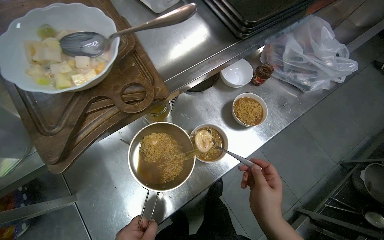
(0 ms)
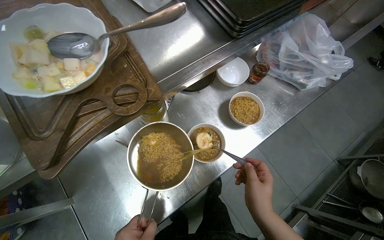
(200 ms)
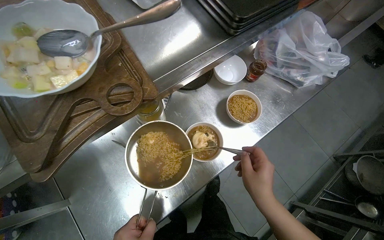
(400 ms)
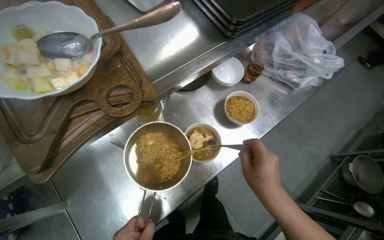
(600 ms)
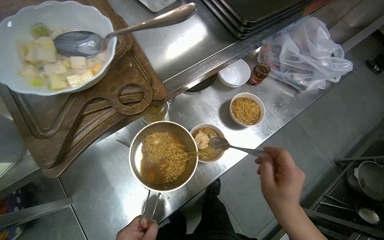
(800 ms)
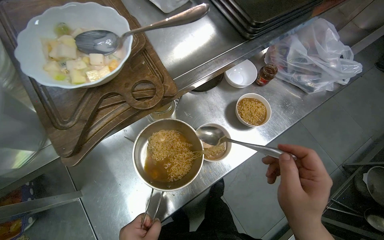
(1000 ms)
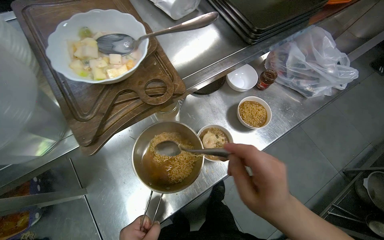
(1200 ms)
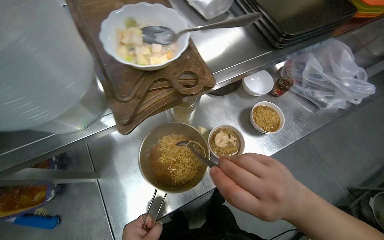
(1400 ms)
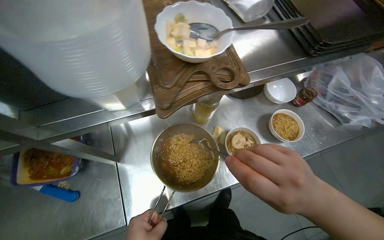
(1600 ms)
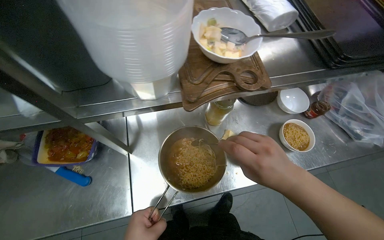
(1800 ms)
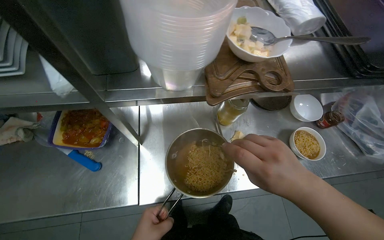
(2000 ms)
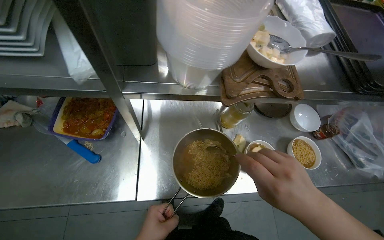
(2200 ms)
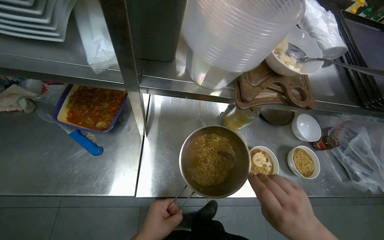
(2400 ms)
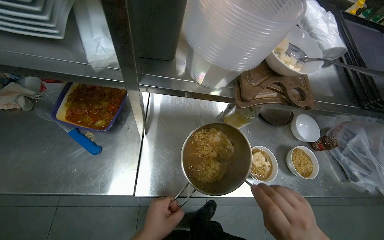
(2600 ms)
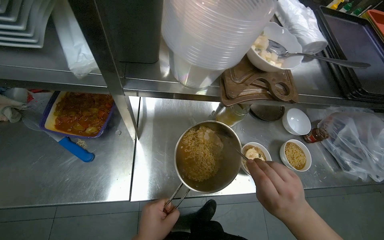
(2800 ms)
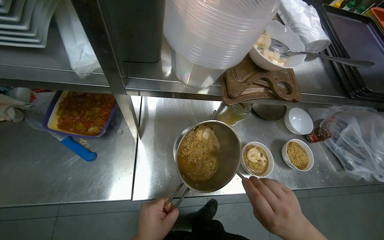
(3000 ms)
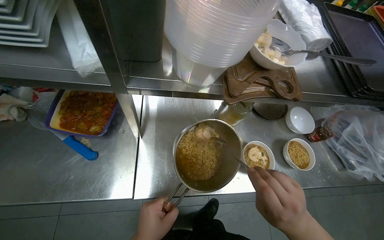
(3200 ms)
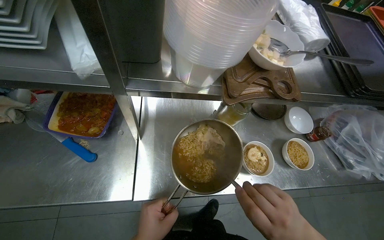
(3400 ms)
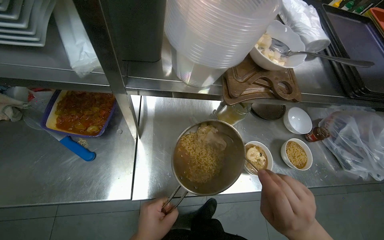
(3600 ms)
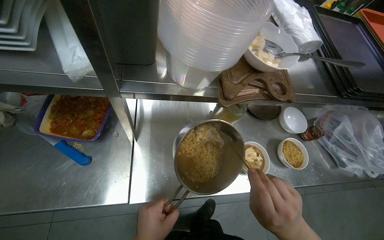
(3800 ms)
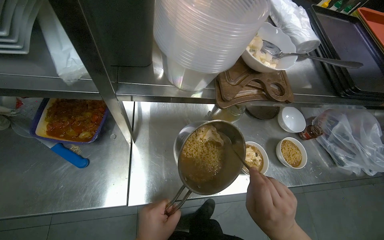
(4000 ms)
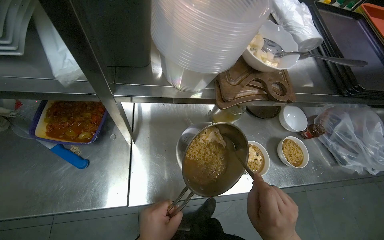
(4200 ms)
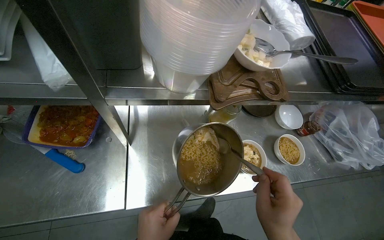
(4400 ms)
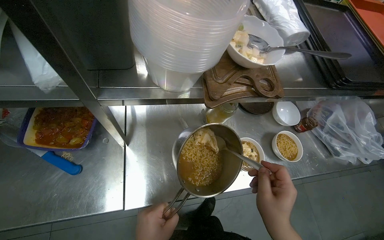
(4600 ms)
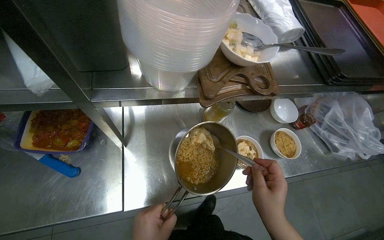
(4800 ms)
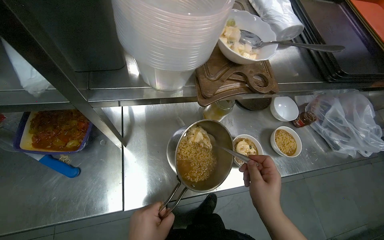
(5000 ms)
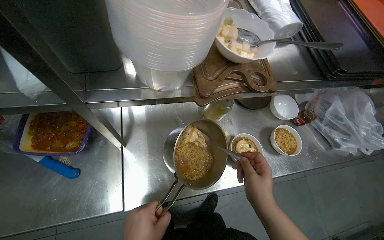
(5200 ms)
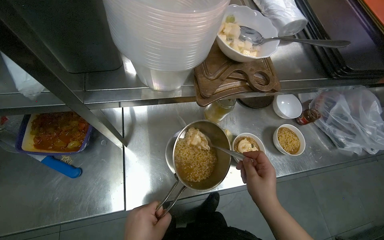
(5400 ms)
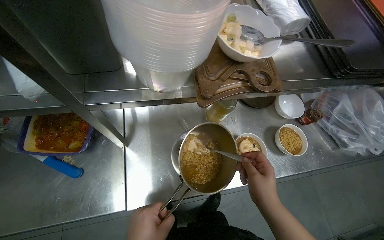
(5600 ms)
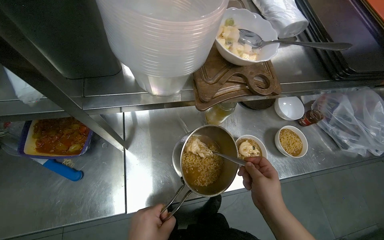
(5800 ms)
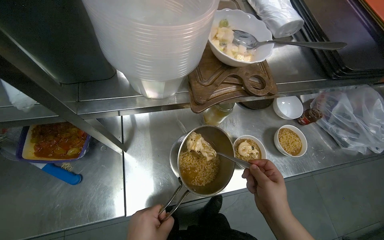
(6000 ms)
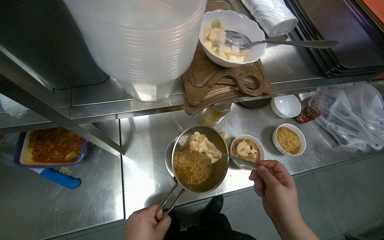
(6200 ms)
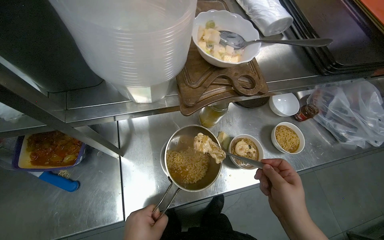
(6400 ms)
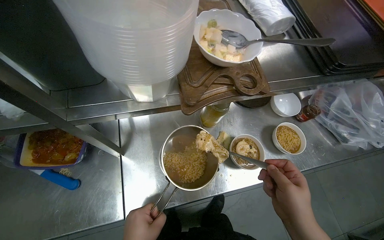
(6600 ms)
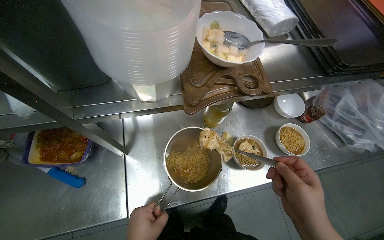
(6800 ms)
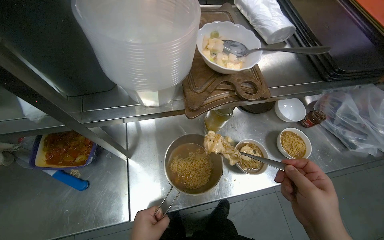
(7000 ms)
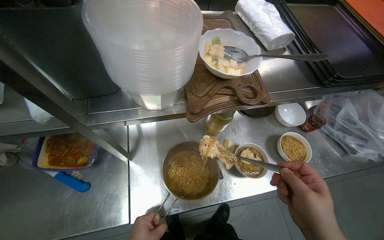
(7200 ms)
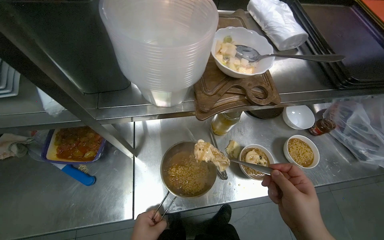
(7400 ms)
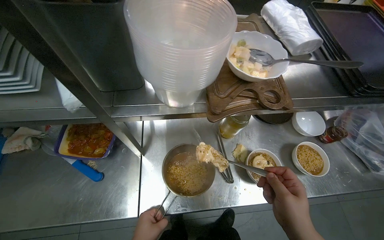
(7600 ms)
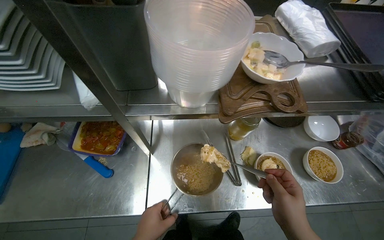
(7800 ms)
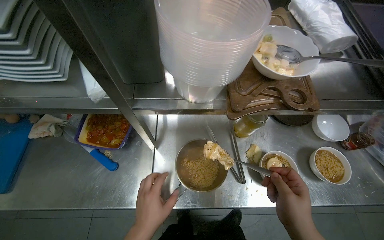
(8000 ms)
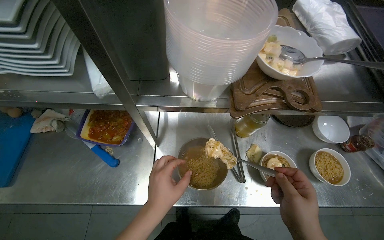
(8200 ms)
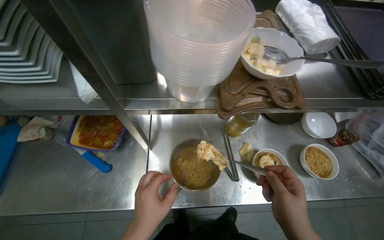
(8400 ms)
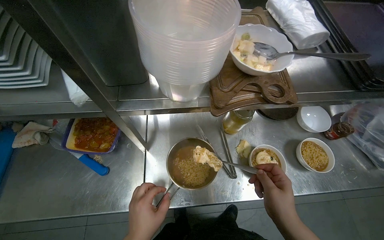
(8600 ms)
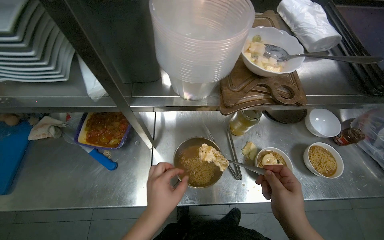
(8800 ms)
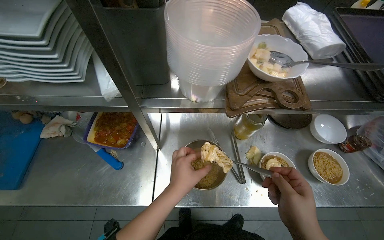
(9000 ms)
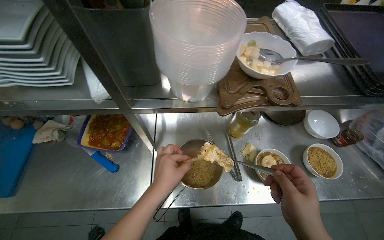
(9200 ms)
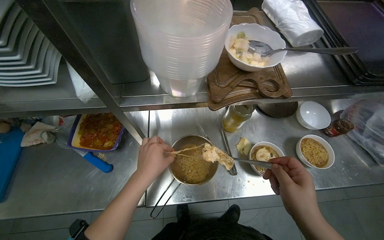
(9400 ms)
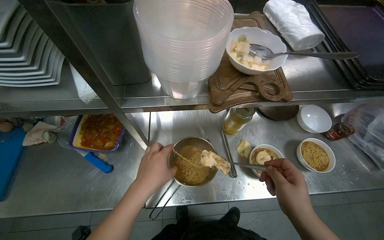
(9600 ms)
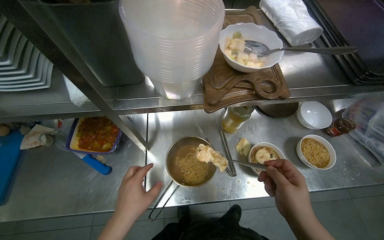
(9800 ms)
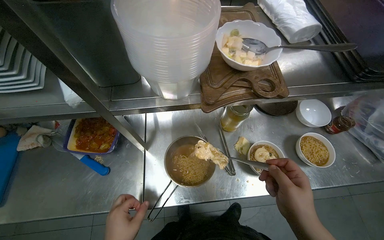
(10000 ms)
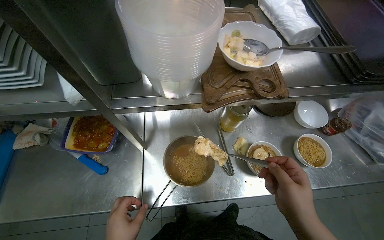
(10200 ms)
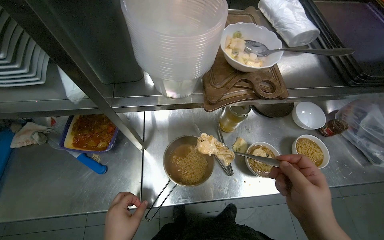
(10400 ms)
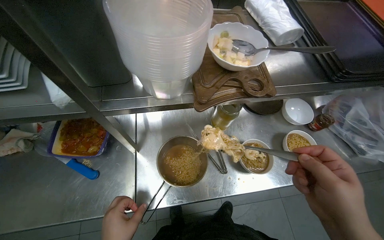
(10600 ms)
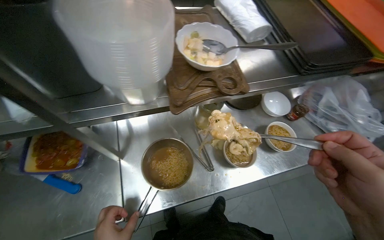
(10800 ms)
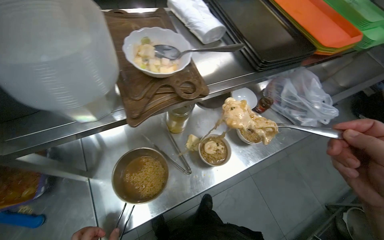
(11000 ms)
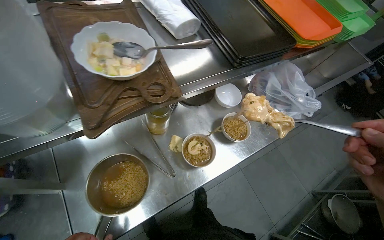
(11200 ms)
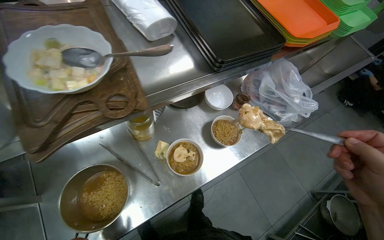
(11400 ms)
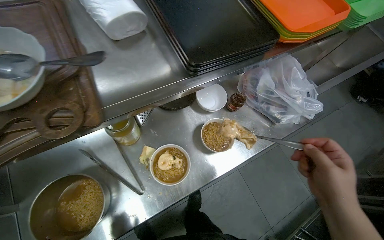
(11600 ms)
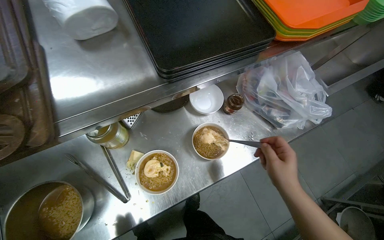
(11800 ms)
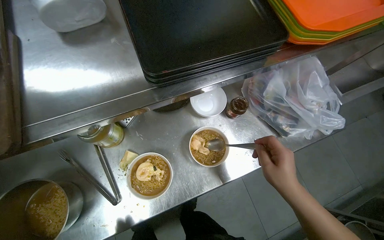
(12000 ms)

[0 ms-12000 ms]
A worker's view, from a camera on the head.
Job: preparing food.
The whole recording: Adding topping to noodle bowls. The worker chops ingredients, grates cheese, and sprinkles various herbs and seasonings into noodle bowls.
0 ms to 1600 ms: The right hand moves nearer to the camera and up the picture, about 15 cm.
10400 ms to 12000 ms: The camera travels about 50 cm.

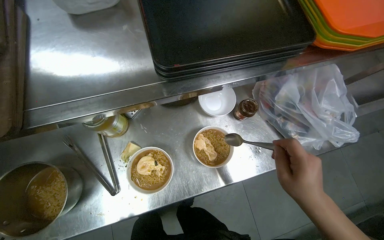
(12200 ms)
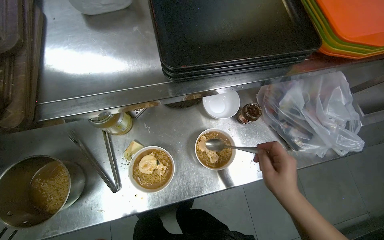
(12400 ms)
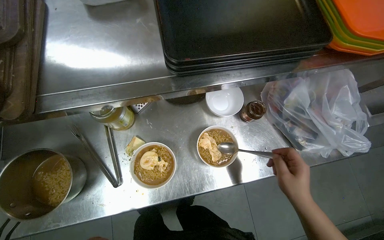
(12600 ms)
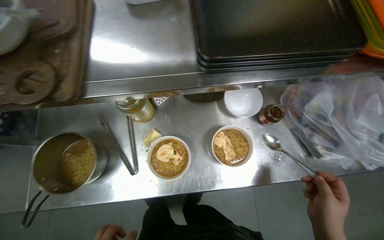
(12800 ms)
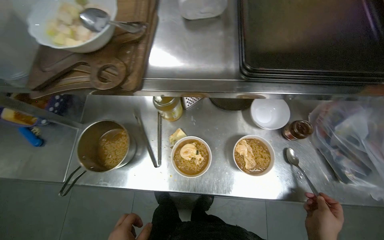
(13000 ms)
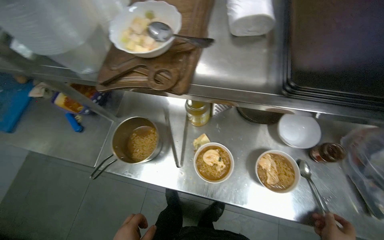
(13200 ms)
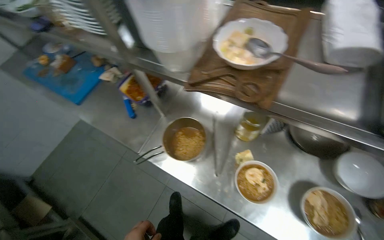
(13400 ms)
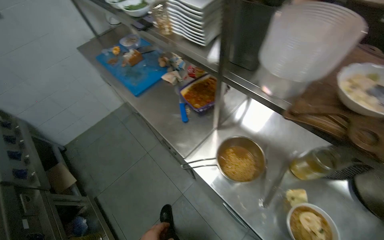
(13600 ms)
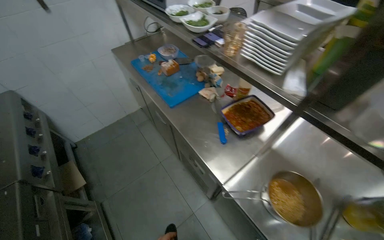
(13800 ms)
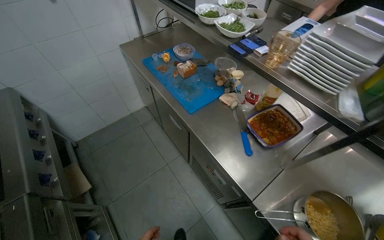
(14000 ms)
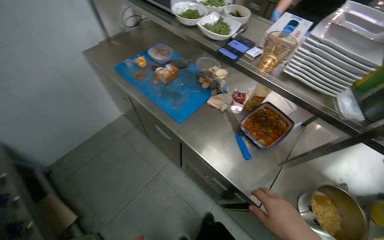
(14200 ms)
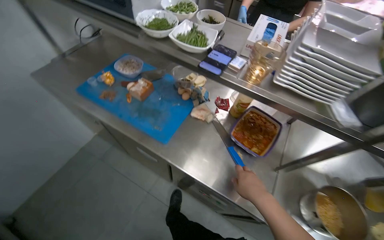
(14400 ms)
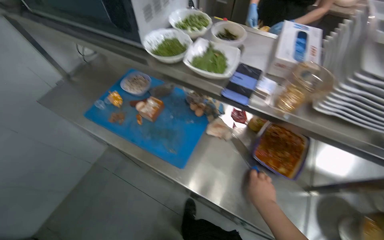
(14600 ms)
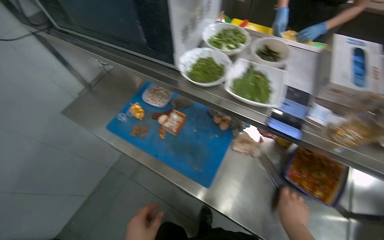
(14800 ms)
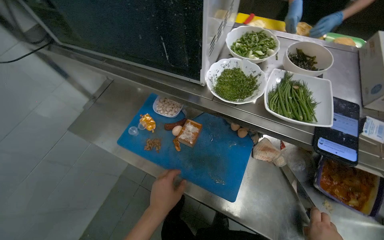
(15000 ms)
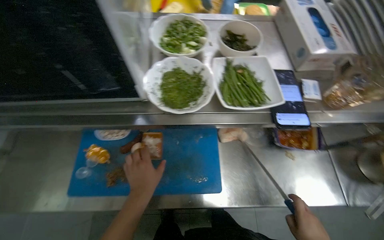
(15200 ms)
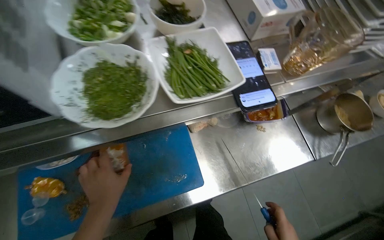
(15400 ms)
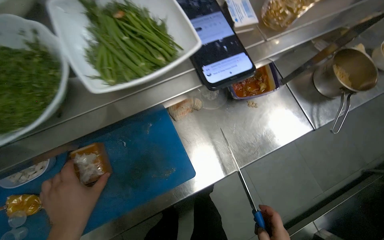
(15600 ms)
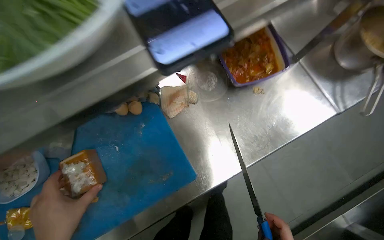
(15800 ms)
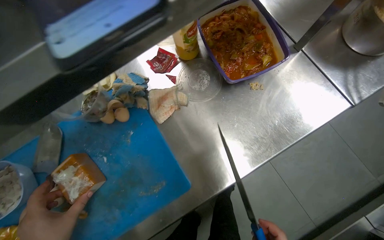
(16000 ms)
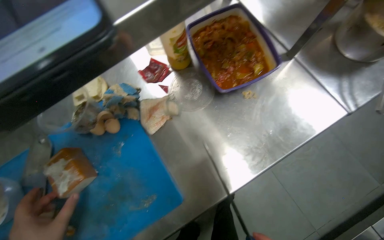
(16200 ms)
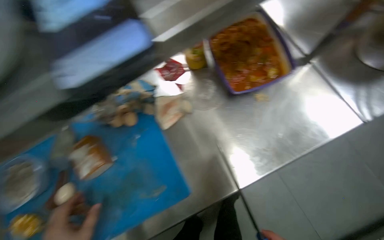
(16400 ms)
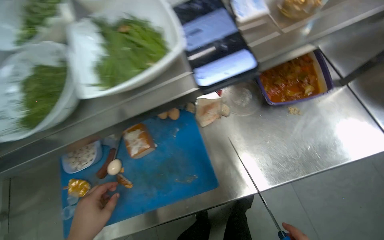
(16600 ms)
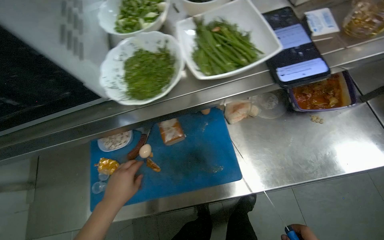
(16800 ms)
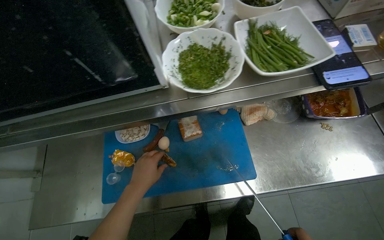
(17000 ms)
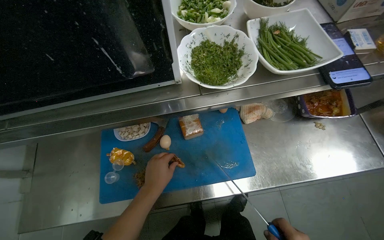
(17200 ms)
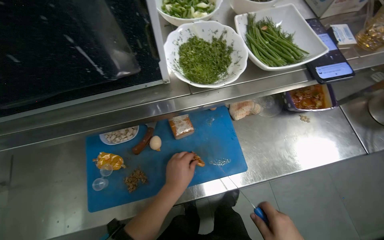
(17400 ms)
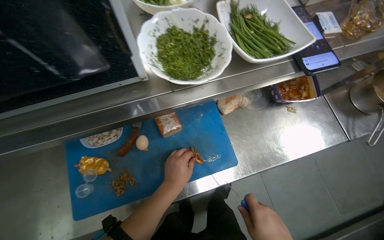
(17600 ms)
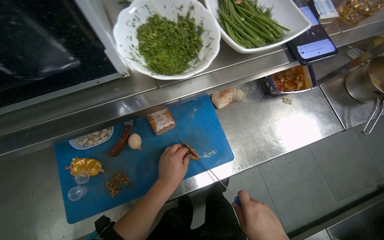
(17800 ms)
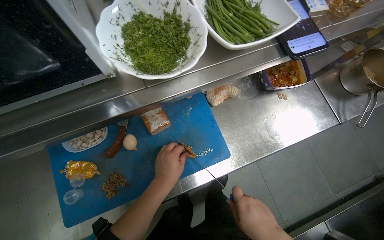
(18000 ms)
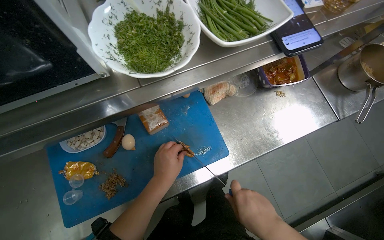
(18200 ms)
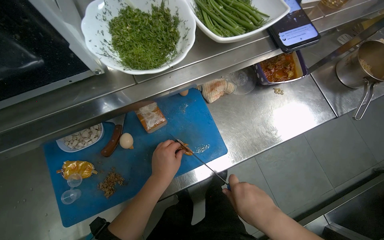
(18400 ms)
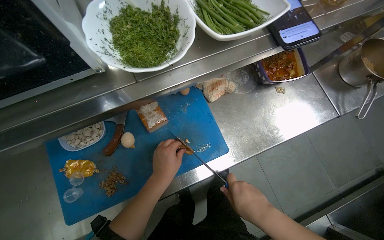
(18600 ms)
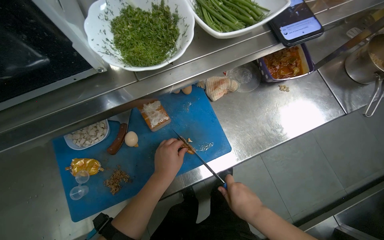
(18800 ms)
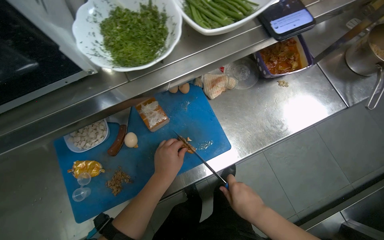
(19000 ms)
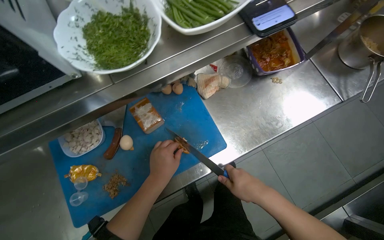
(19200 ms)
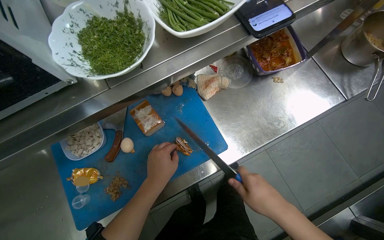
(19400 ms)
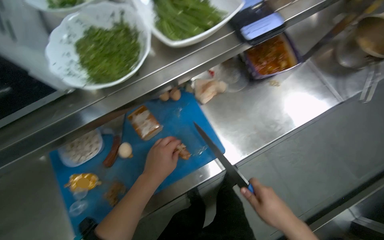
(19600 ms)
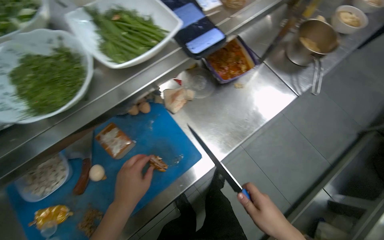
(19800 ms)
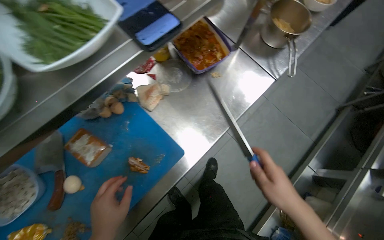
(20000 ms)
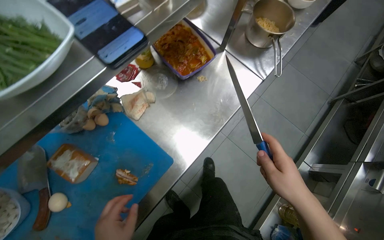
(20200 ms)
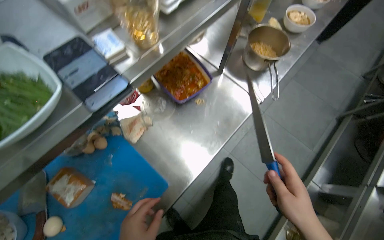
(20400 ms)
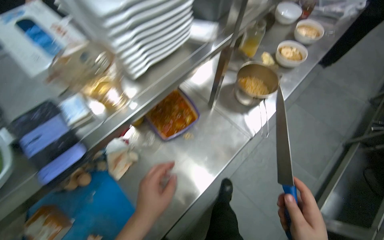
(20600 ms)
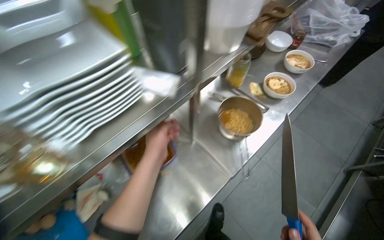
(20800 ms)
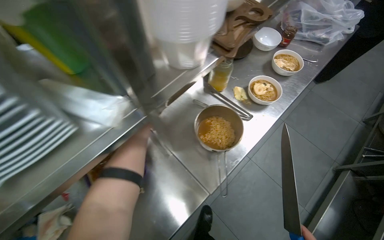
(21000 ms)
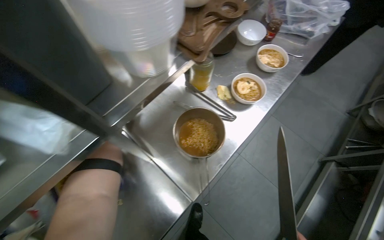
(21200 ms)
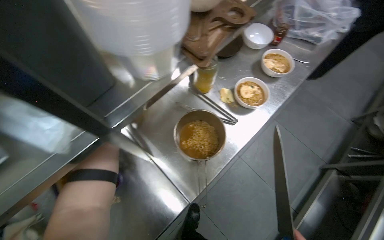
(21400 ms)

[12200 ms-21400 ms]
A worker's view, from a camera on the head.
Job: preparing food.
The whole recording: Adding topping to noodle bowls. The worker chops ingredients, grates cheese, and sprinkles various herbs and seasonings into noodle bowls.
12200 ms to 13800 ms: The head travels approximately 70 cm. The wearer looks approximately 70 degrees further to the left. The wearer looks roughly 15 degrees further upward.
13800 ms to 15200 ms: The wearer moves some 80 cm. The wearer looks approximately 55 degrees further to the right. The view tilts about 15 degrees downward.
16800 ms to 18400 ms: The camera sweeps to the right, by approximately 15 degrees. The left hand heads to the right, covering roughly 10 cm.
19800 ms to 21400 ms: The head travels about 70 cm.
